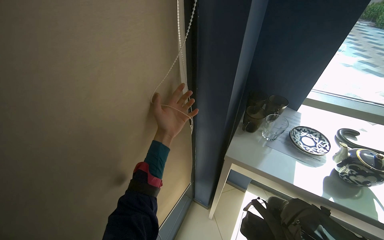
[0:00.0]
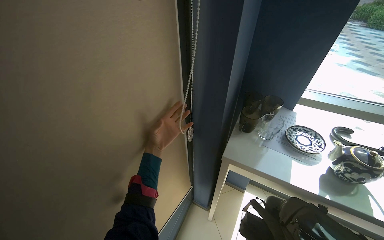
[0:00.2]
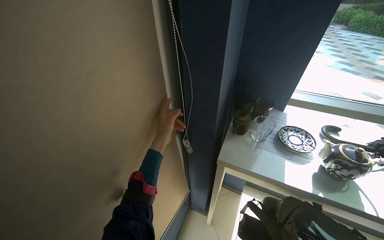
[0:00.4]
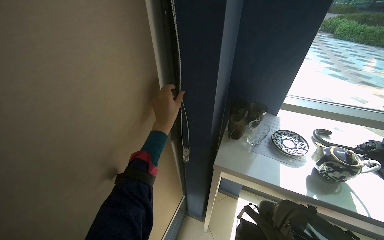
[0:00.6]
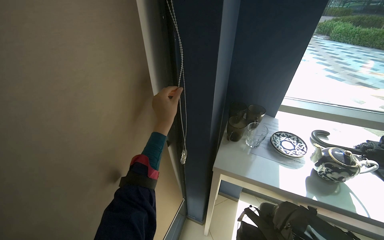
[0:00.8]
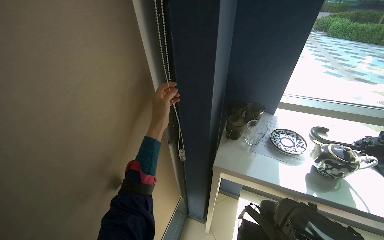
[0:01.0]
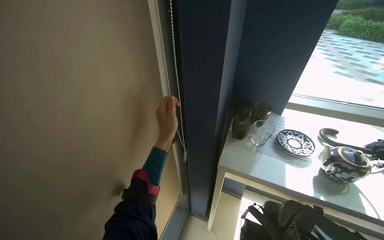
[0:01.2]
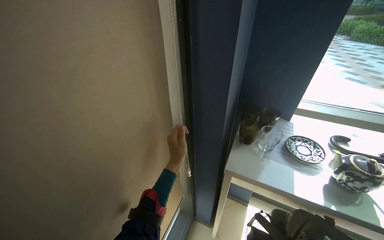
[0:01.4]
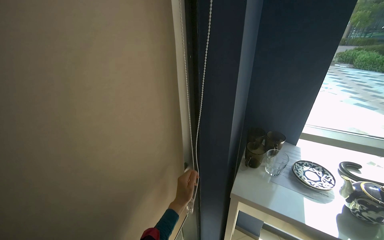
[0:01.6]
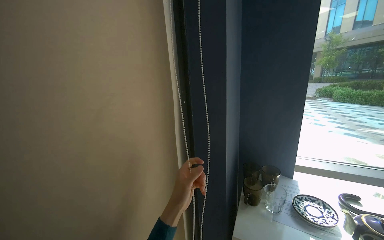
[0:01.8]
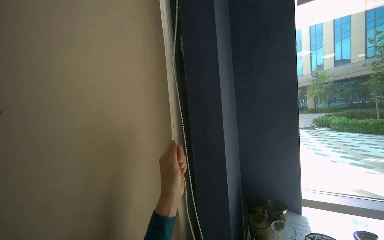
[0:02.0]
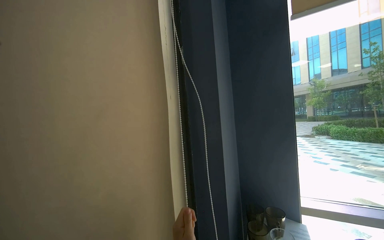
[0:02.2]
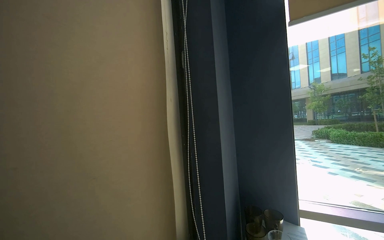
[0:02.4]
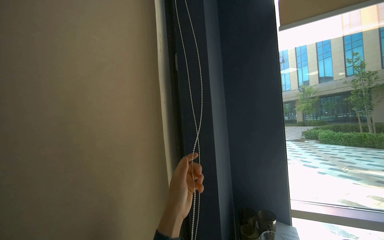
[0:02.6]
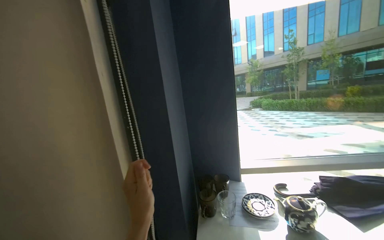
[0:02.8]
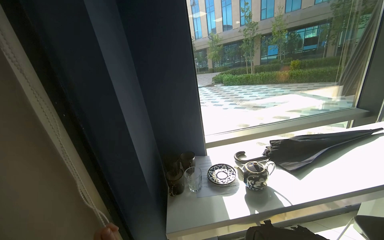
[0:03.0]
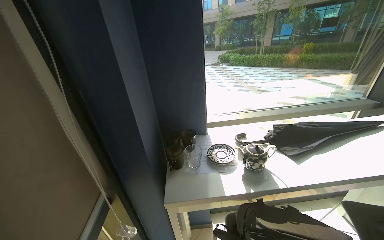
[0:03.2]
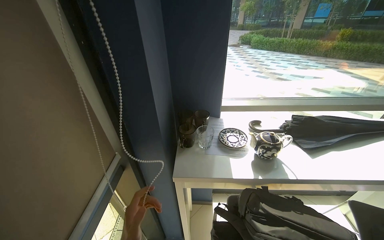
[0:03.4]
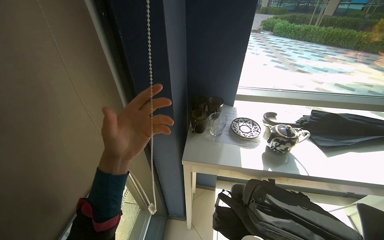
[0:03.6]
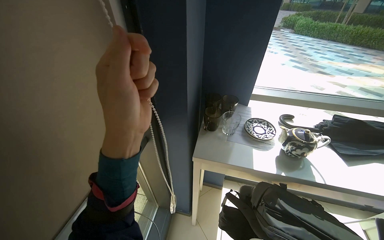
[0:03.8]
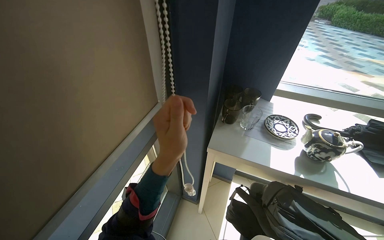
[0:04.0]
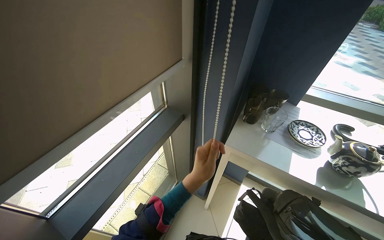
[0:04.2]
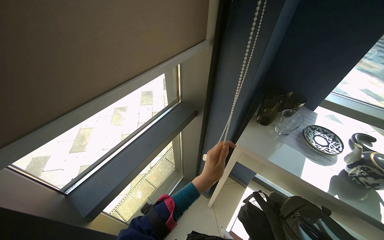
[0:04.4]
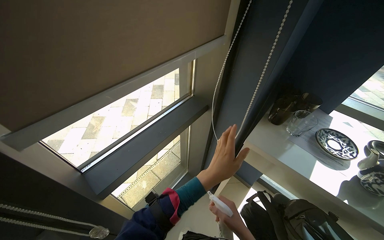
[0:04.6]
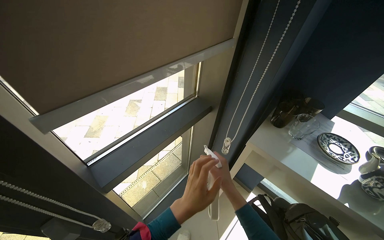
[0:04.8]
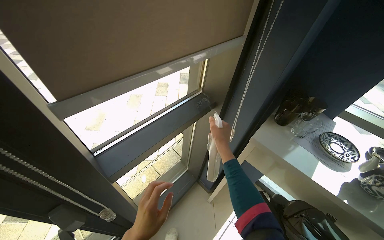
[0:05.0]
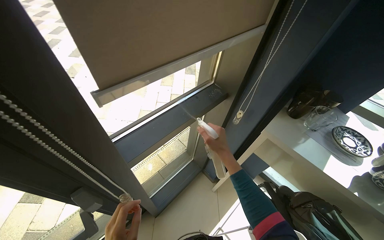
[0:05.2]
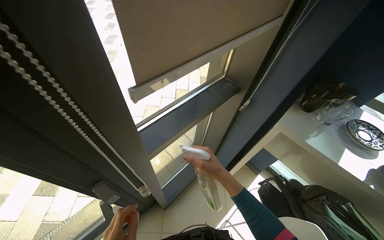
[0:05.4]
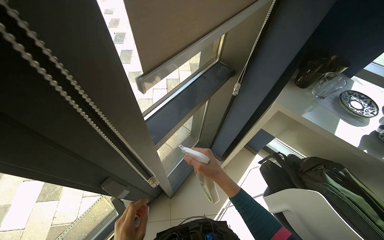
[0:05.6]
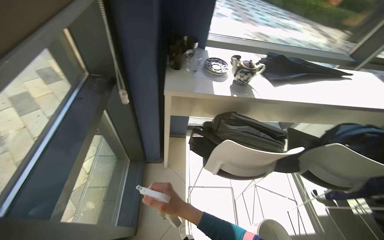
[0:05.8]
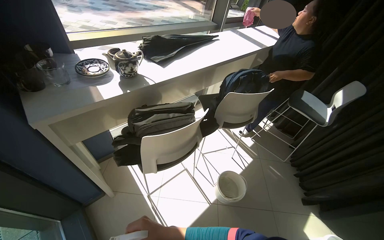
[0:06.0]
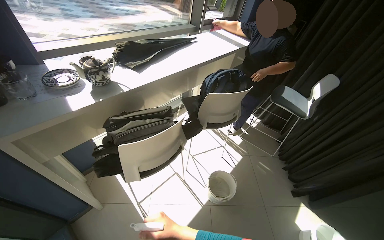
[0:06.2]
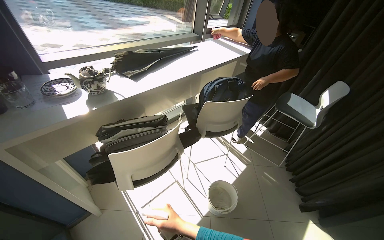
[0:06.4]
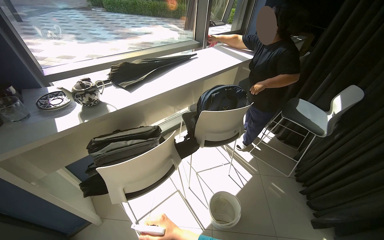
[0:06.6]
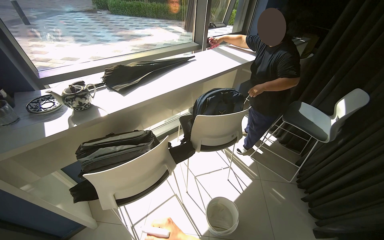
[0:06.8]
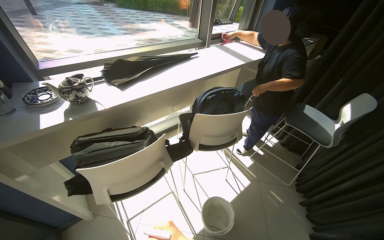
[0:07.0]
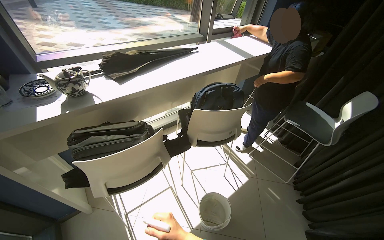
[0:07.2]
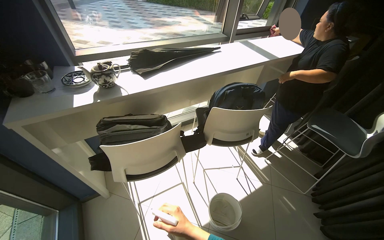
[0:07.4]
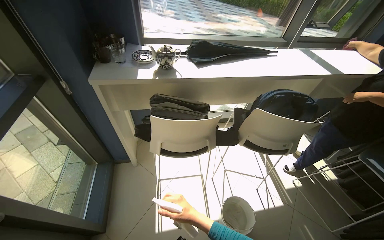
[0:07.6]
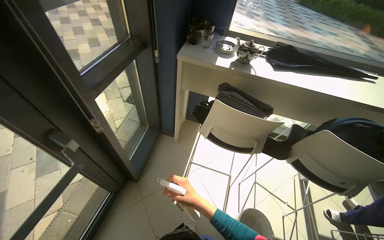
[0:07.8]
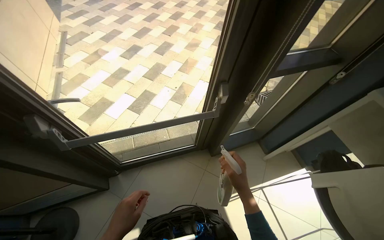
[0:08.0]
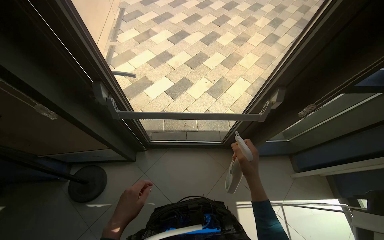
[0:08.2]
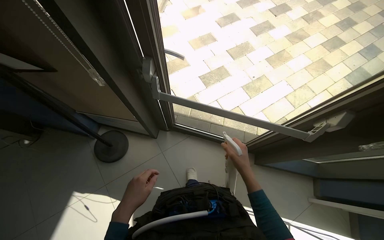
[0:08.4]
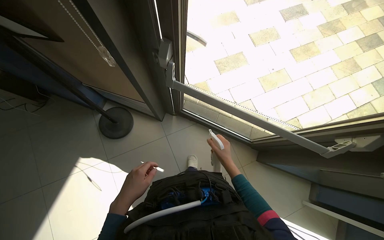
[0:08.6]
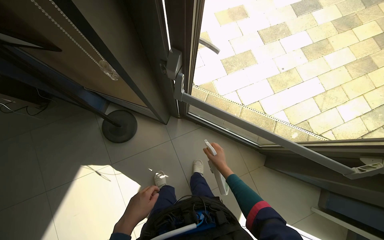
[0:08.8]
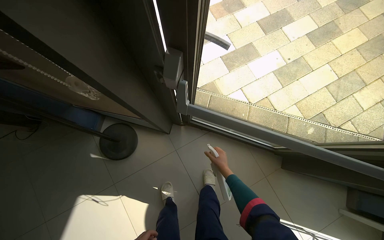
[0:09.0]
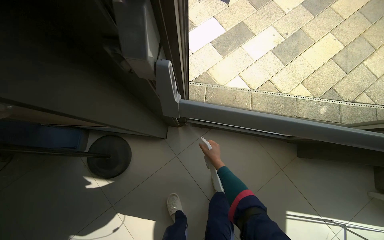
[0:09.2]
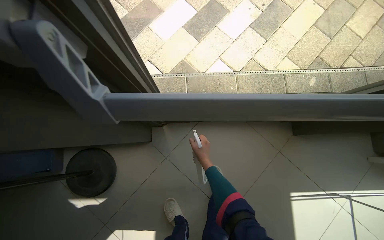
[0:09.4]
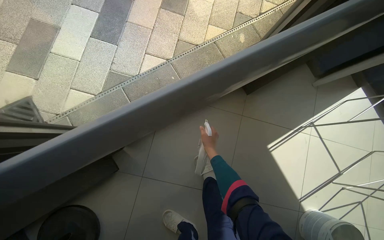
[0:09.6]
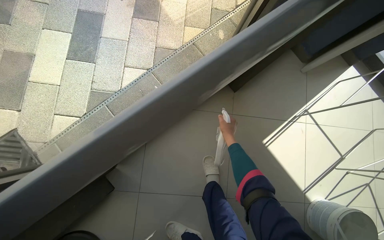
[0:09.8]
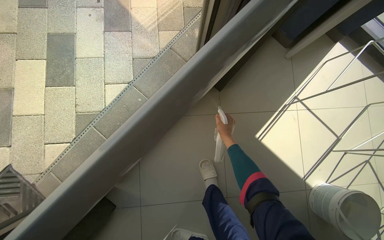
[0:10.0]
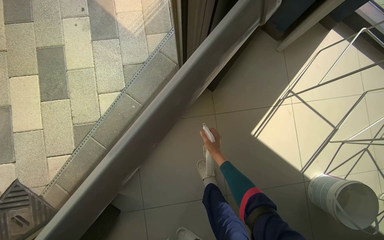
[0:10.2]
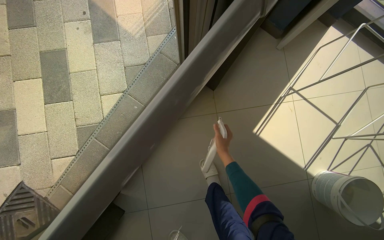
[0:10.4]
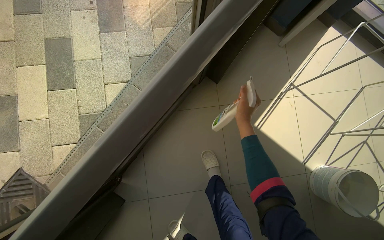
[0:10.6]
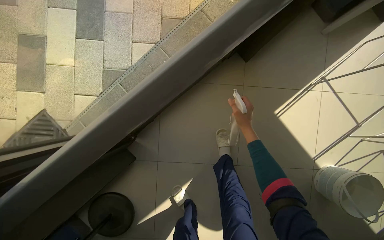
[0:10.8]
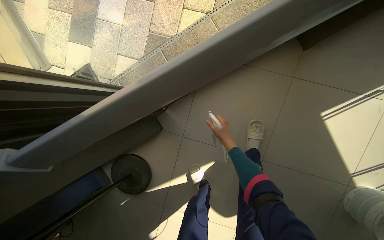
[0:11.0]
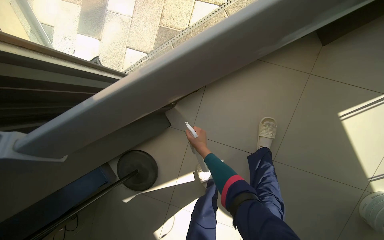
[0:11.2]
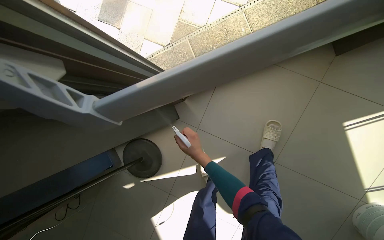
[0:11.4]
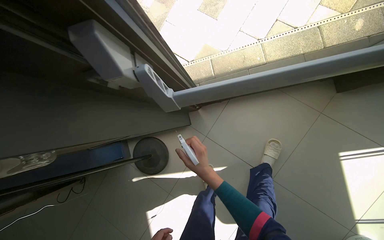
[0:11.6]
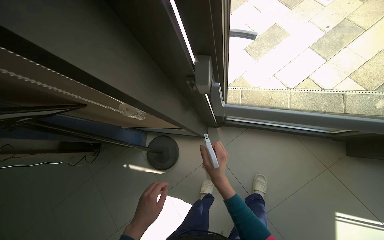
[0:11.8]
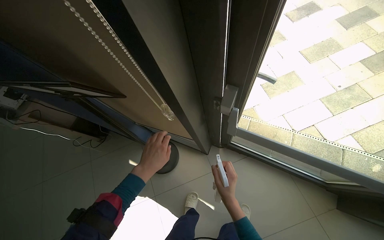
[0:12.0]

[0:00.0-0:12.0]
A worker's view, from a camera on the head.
Job: cleaning windows.
The whole recording: Cleaning window area. The worker picks up a spray bottle, adjusts the window blinds, sprays the window frames, and wipes them with a cloth.
0:00.0 to 0:01.6: The view tilts roughly 15 degrees upward. The left hand is displaced down the picture by approximately 15 cm.
0:01.6 to 0:03.0: The wearer looks about 35 degrees further to the right. The view tips upward by about 15 degrees.
0:03.0 to 0:04.4: The head rotates some 45 degrees to the left. The view tilts about 25 degrees downward.
0:04.4 to 0:06.0: The wearer's head swings some 80 degrees to the right. The wearer looks some 15 degrees further downward.
0:06.0 to 0:07.6: The wearer's head swings roughly 35 degrees to the left.
0:07.6 to 0:09.0: The head travels roughly 90 cm. The head turns to the left by about 115 degrees. The view tips downward by roughly 20 degrees.
0:09.0 to 0:10.4: The camera travels about 60 cm. The view tilts approximately 15 degrees downward. The scene rotates counterclockwise by some 70 degrees.
0:10.4 to 0:12.0: The camera travels approximately 70 cm. The head turns to the left by approximately 80 degrees.

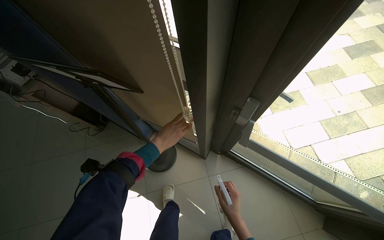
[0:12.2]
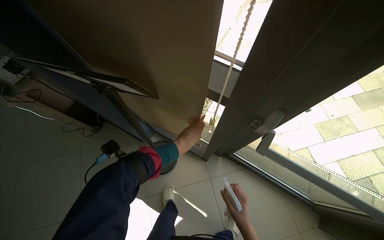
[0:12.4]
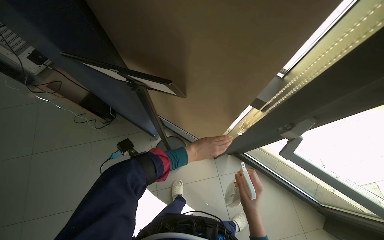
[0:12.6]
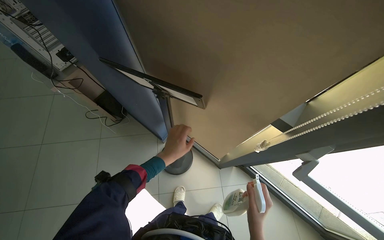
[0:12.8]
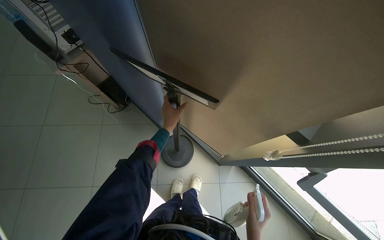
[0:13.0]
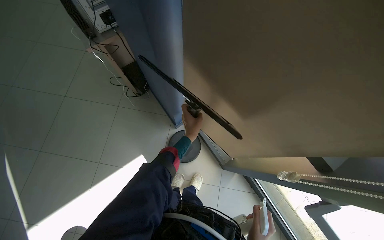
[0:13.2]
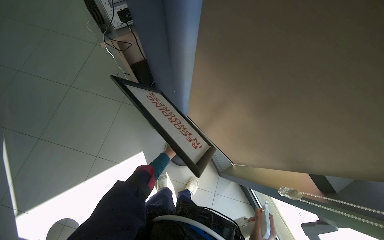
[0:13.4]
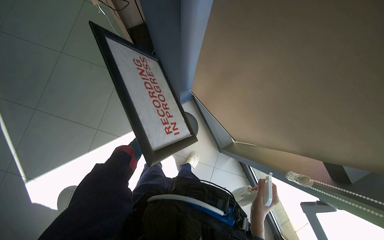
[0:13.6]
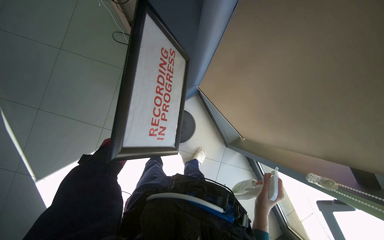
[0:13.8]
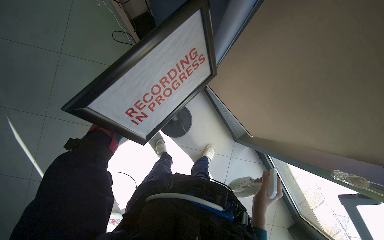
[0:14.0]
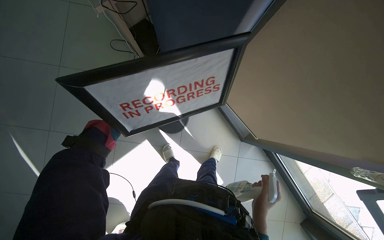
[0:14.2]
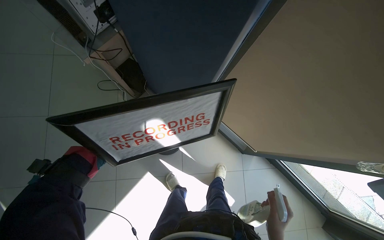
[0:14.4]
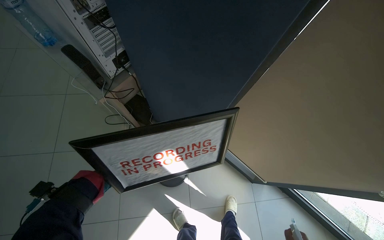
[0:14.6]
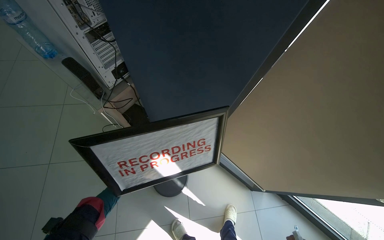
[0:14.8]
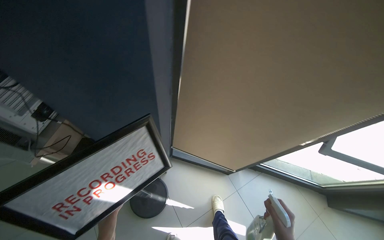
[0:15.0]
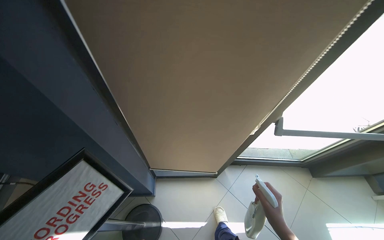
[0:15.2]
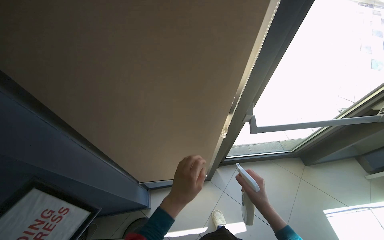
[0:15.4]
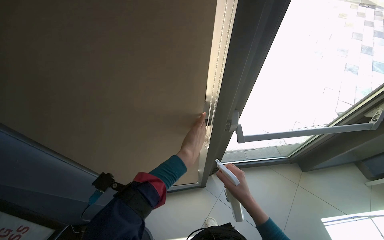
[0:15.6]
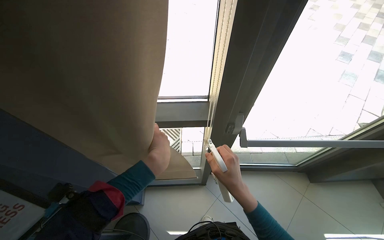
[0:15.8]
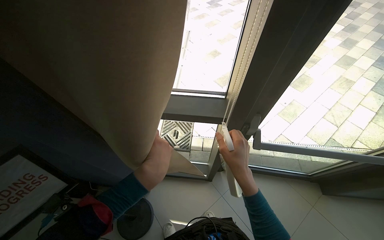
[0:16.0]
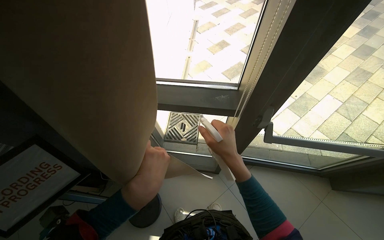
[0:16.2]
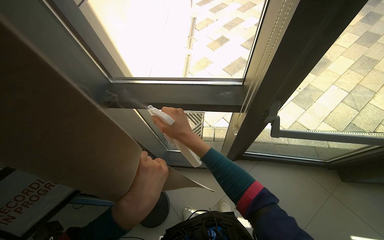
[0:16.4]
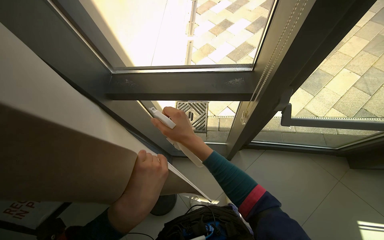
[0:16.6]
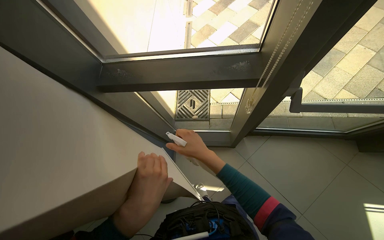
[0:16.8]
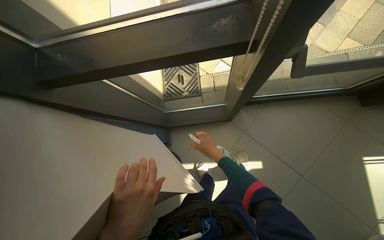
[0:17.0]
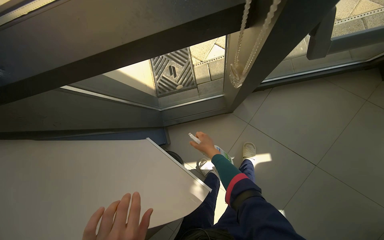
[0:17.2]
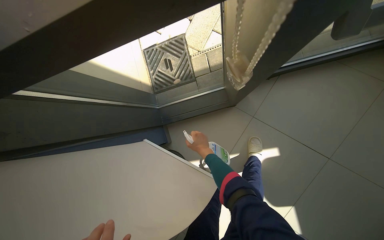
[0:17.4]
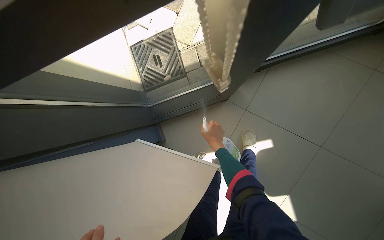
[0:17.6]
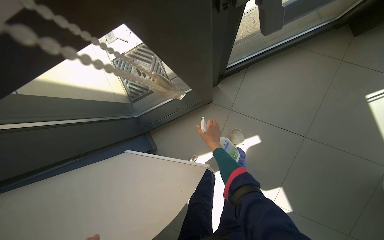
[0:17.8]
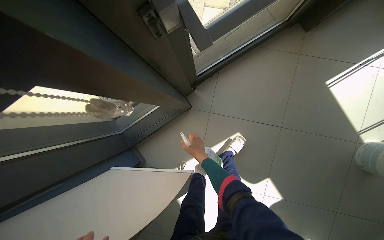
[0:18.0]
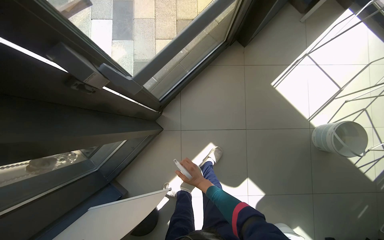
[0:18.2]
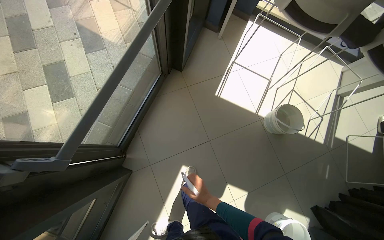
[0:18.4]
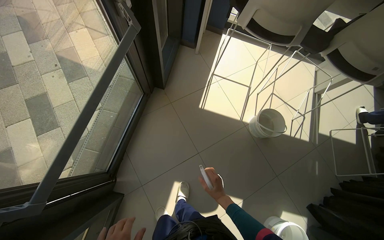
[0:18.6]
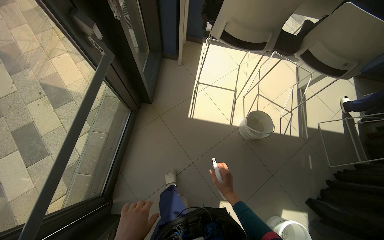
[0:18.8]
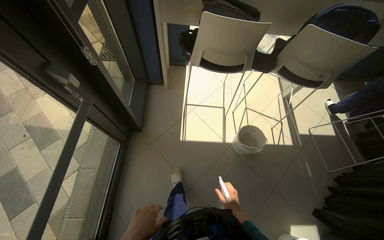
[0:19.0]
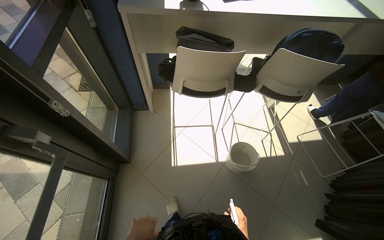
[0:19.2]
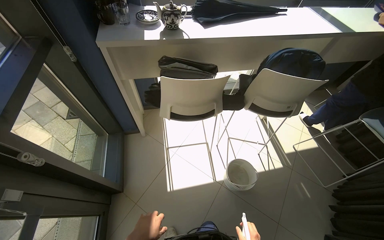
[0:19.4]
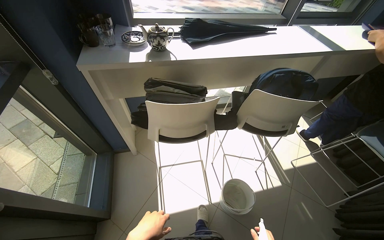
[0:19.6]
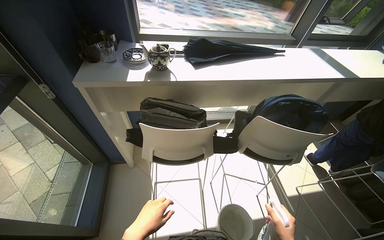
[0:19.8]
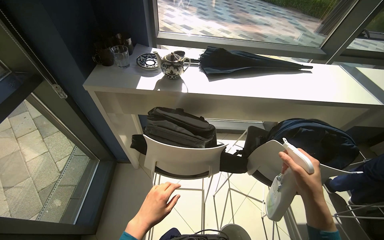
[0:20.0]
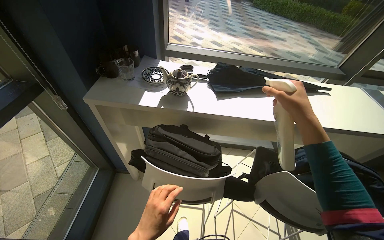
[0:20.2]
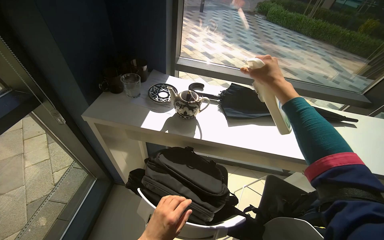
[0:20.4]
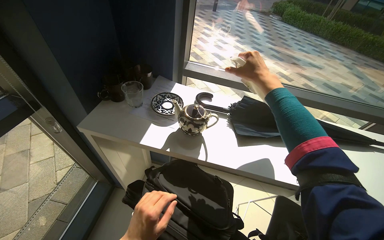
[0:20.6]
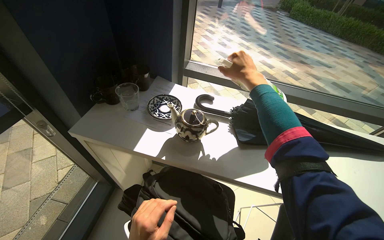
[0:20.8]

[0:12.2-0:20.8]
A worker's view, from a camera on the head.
Job: cleaning windows.
The whole recording: Cleaning window area. The worker picks up a spray bottle, adjusts the window blinds, sprays the window frames, and wipes them with a cloth.
0:12.2 to 0:13.6: The head travels some 40 cm. The view tips downward by approximately 15 degrees. The scene rotates clockwise by some 35 degrees.
0:13.6 to 0:15.0: The head turns to the right by some 45 degrees. The camera pitches upward, by about 20 degrees.
0:15.0 to 0:16.6: The wearer moves to the right, roughly 40 cm.
0:16.6 to 0:18.0: The view tilts approximately 20 degrees downward. Everything in view rotates about 40 degrees counterclockwise.
0:18.0 to 0:19.4: The wearer moves roughly 90 cm. The wearer looks approximately 70 degrees further to the right. The wearer looks approximately 30 degrees further upward.
0:19.4 to 0:20.8: The camera travels roughly 70 cm. The head turns to the left by roughly 25 degrees.
